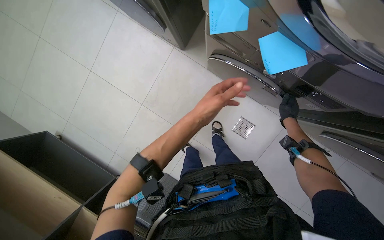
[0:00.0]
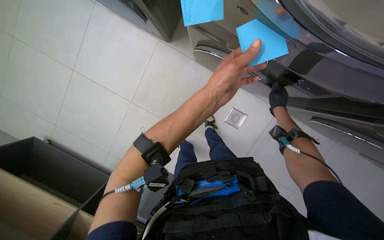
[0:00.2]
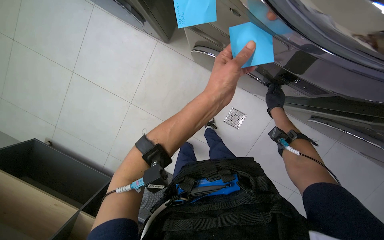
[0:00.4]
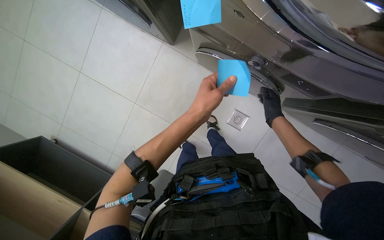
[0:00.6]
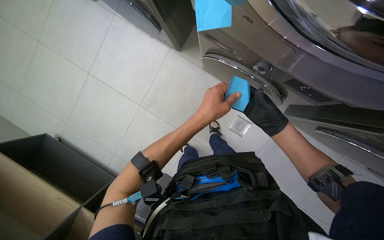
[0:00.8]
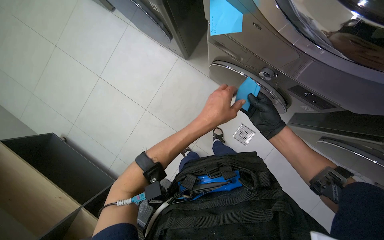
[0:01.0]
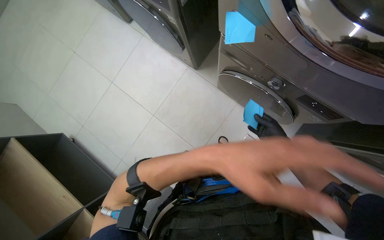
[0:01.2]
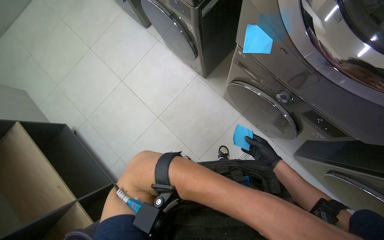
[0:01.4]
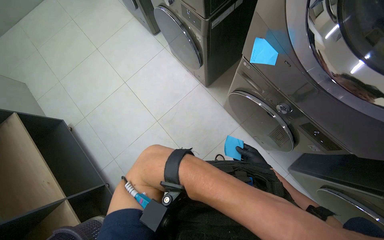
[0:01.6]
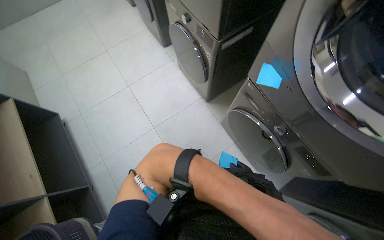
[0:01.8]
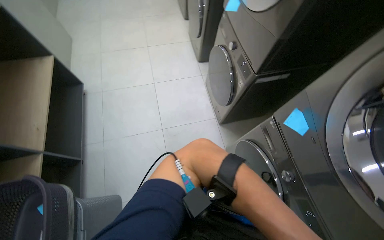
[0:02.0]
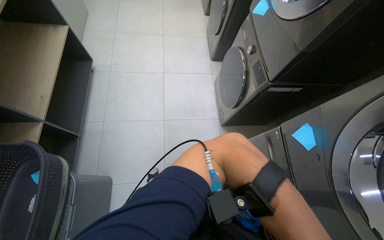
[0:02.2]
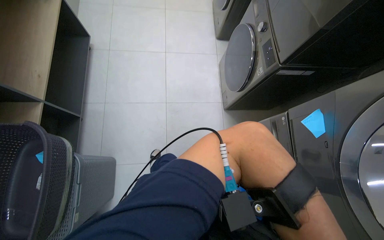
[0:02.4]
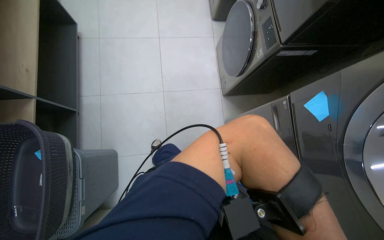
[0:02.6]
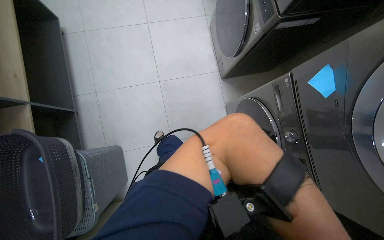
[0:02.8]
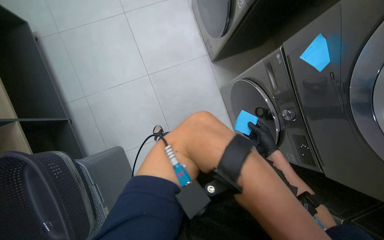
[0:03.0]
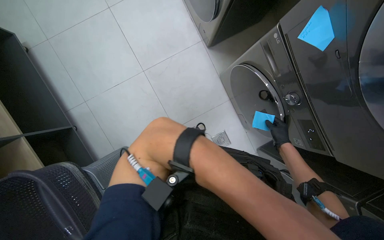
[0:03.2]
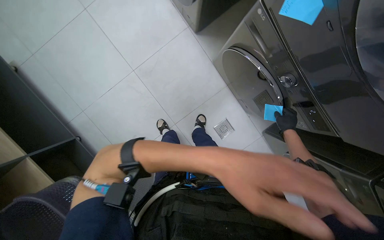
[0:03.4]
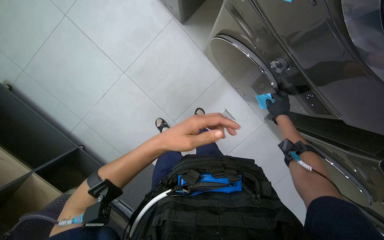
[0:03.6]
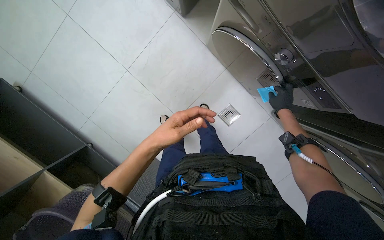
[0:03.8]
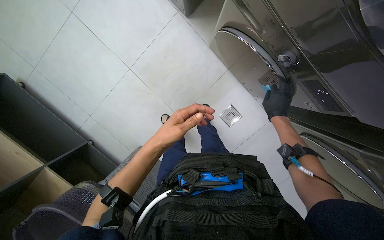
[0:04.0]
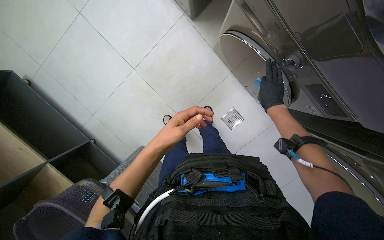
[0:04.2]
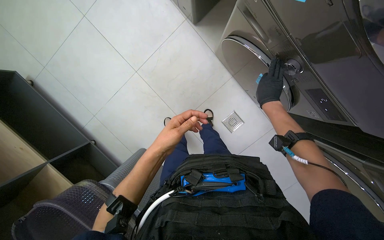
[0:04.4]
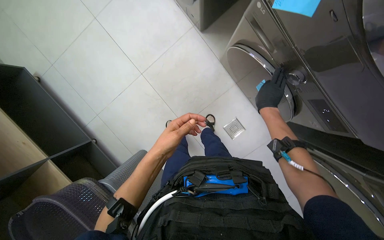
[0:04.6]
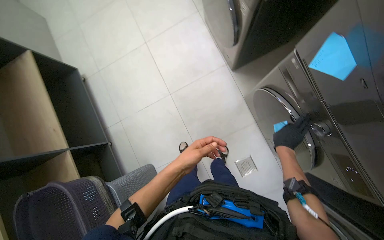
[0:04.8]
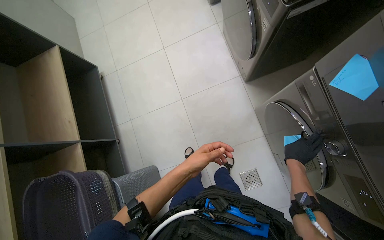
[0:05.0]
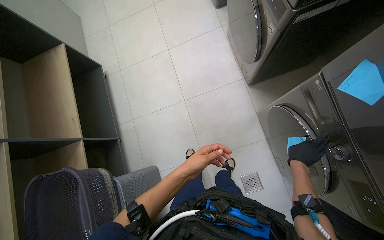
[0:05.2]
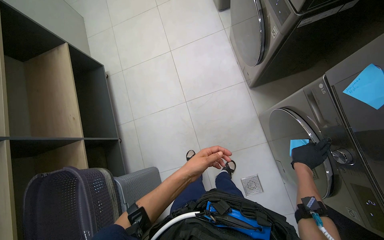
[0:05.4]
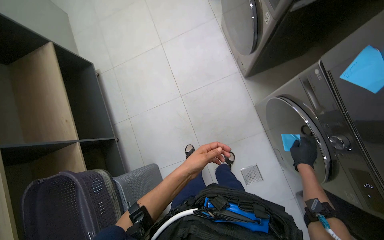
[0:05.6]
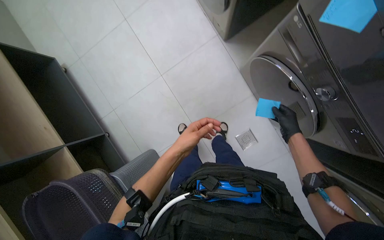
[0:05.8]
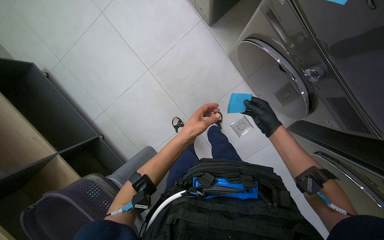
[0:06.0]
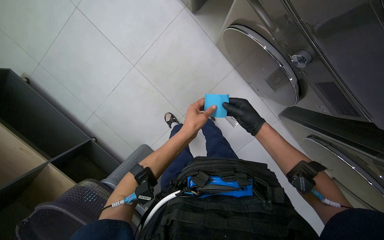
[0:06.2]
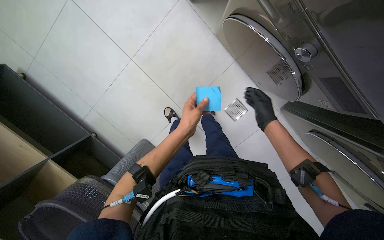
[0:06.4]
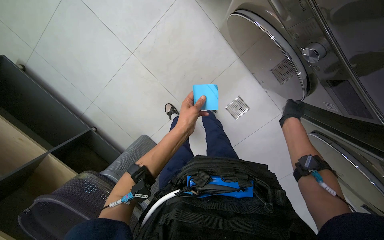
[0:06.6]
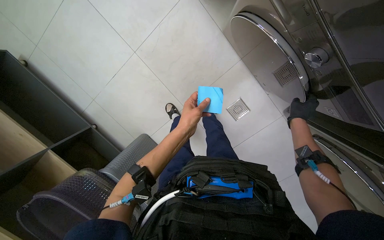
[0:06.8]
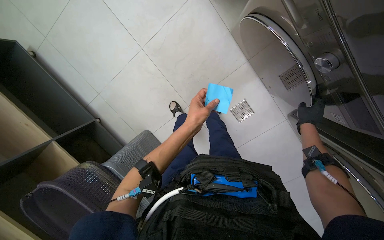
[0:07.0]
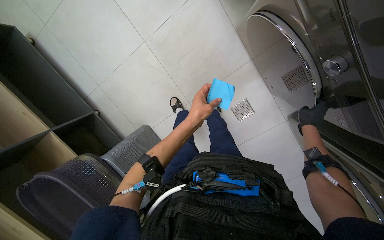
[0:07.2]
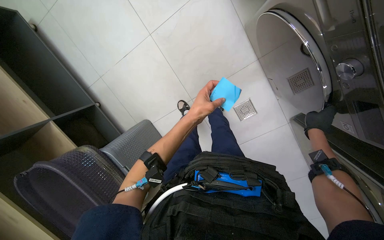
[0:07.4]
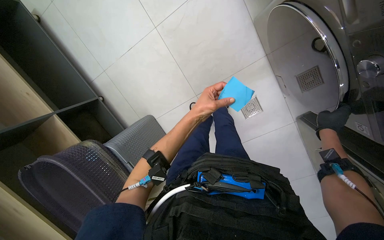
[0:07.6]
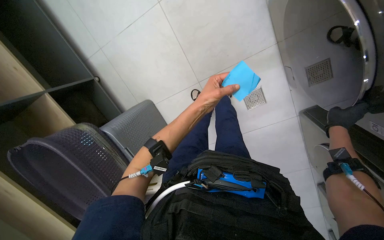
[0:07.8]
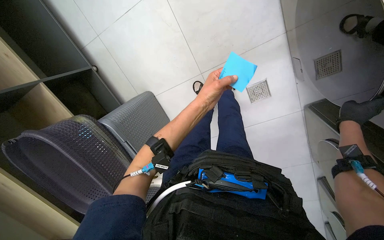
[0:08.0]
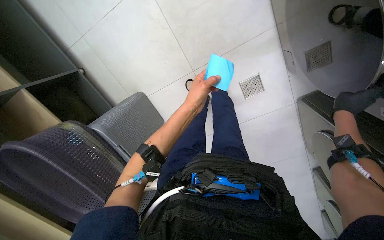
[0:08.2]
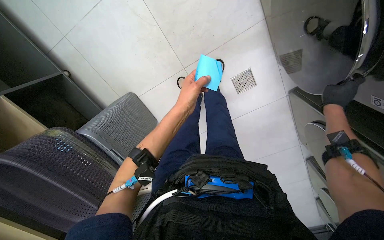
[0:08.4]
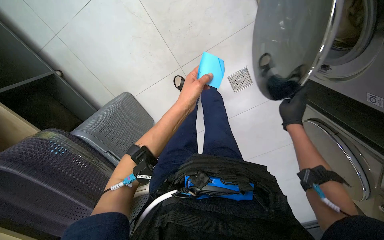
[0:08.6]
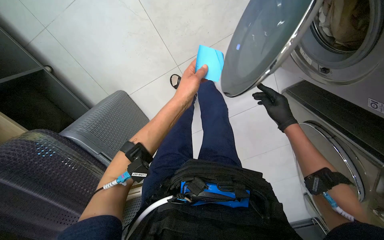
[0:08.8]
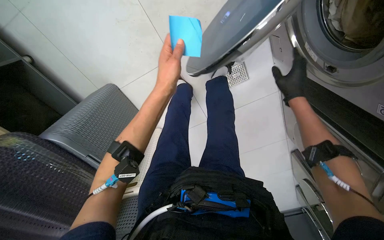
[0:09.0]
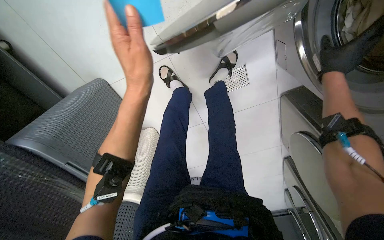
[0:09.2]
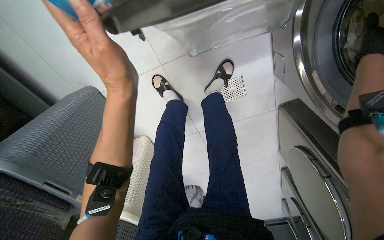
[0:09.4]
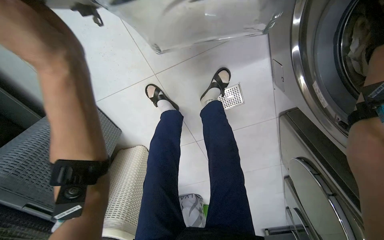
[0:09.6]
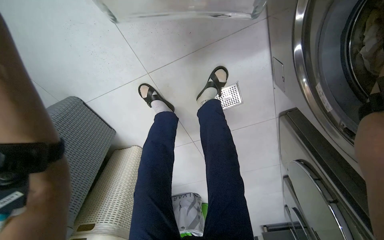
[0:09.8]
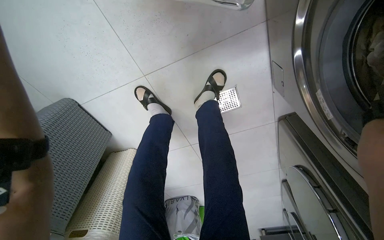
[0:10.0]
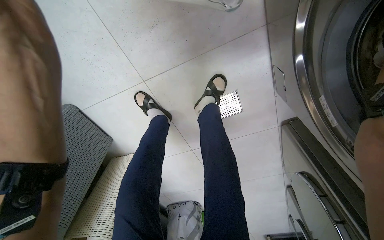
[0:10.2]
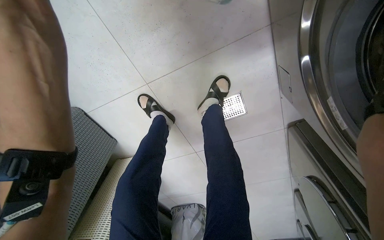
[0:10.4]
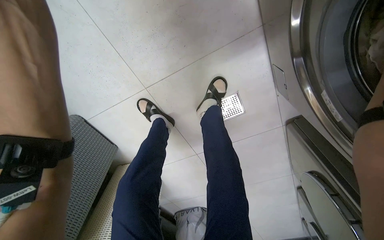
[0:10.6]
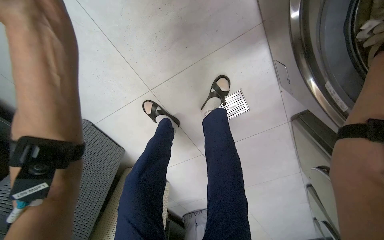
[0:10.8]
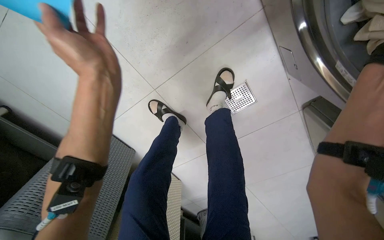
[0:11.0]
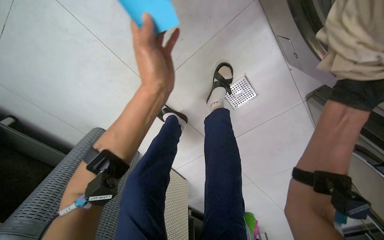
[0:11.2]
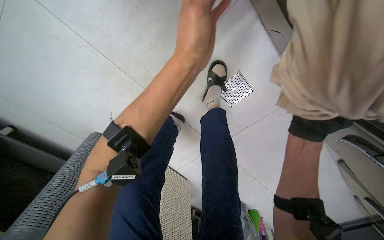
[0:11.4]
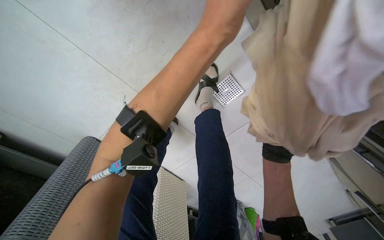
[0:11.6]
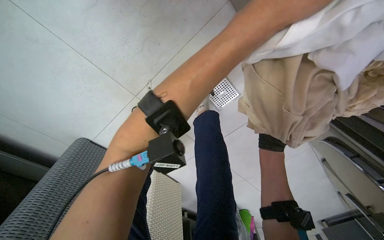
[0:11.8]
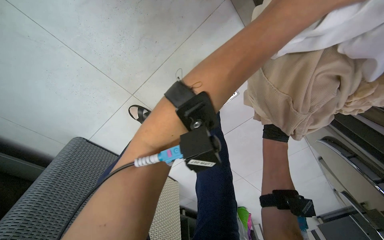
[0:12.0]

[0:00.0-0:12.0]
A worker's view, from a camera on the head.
Job: managing laundry.
The whole recording: Operating laundry machines. The worker places notes on machines, loads and unloads clothes, cleans lint filters, and adjusts machine settings.
0:00.0 to 0:01.6: The wearer looks roughly 15 degrees further upward.
0:03.0 to 0:04.4: The wearer looks approximately 15 degrees further downward.
0:06.0 to 0:07.6: The right hand moves to the right, approximately 15 cm.
0:07.6 to 0:09.0: The wearer looks roughly 15 degrees further downward. The right hand heads to the left, covering approximately 10 cm.

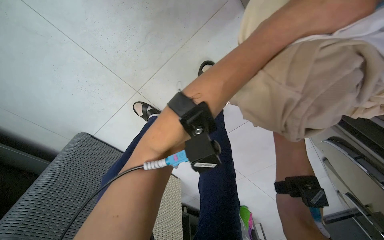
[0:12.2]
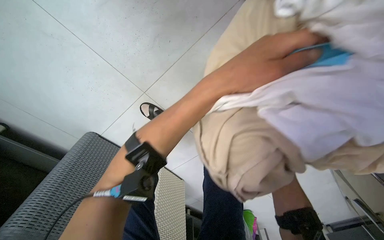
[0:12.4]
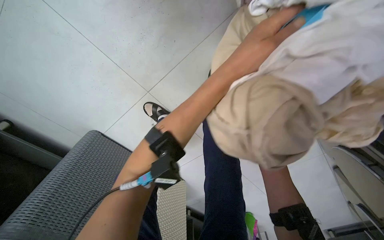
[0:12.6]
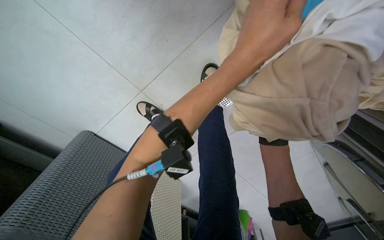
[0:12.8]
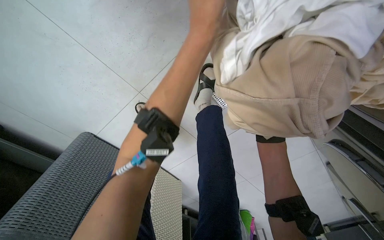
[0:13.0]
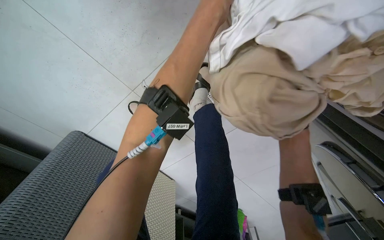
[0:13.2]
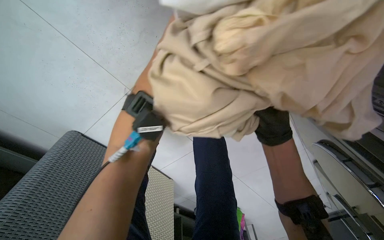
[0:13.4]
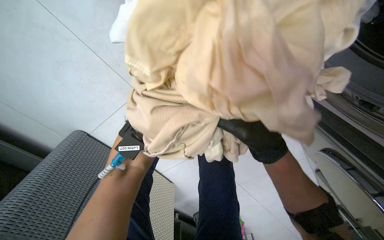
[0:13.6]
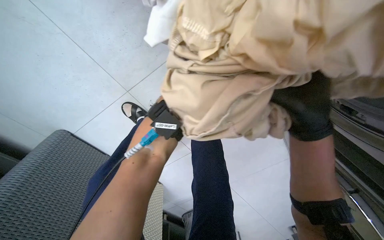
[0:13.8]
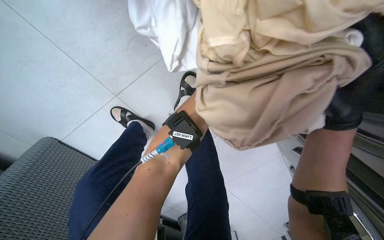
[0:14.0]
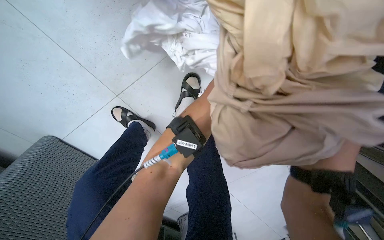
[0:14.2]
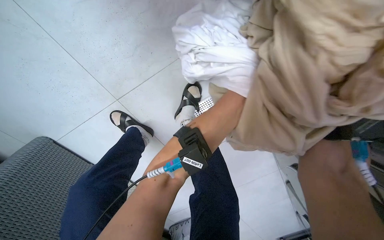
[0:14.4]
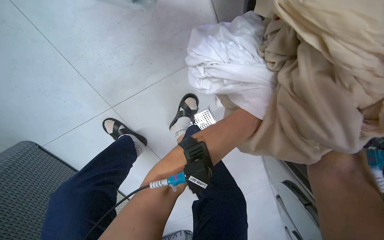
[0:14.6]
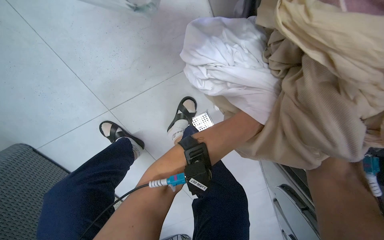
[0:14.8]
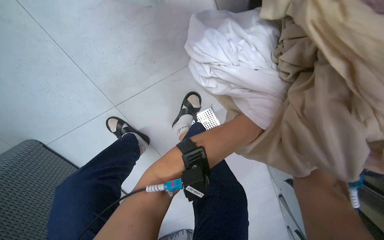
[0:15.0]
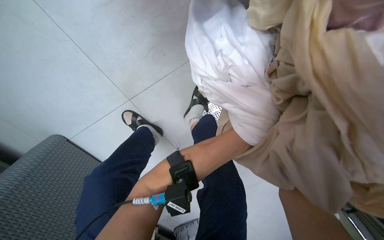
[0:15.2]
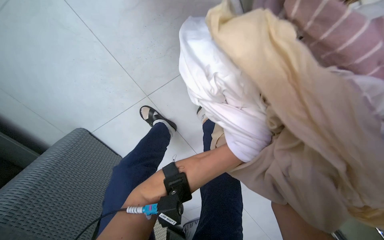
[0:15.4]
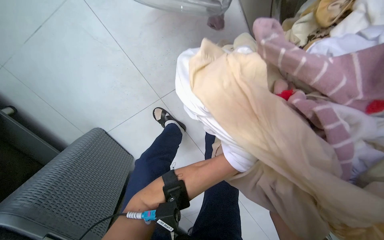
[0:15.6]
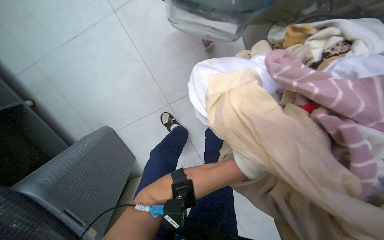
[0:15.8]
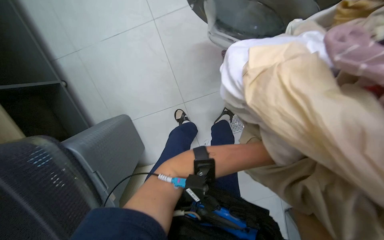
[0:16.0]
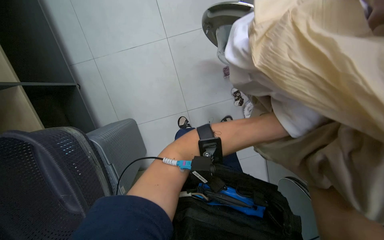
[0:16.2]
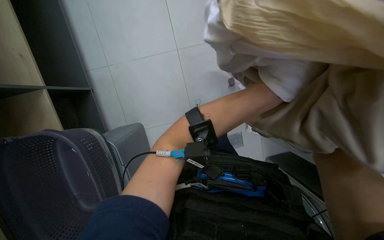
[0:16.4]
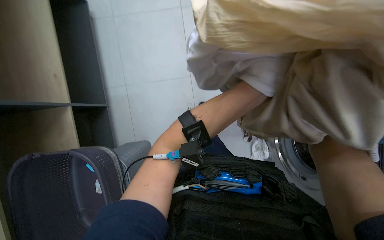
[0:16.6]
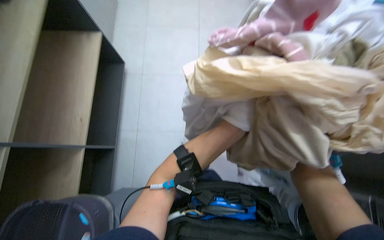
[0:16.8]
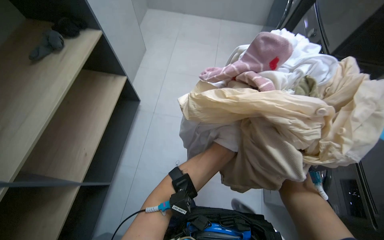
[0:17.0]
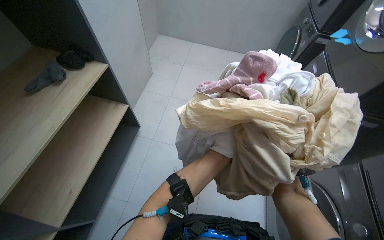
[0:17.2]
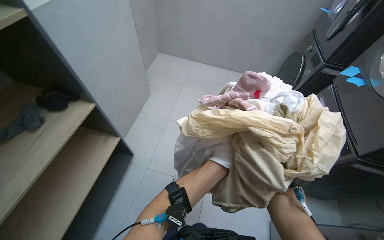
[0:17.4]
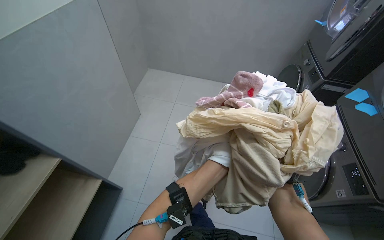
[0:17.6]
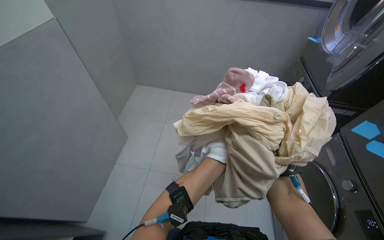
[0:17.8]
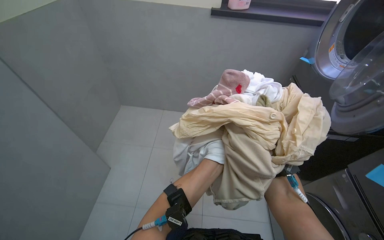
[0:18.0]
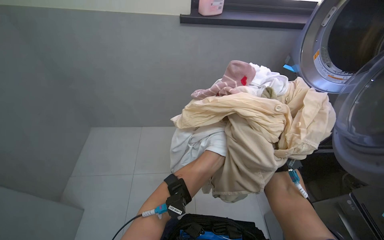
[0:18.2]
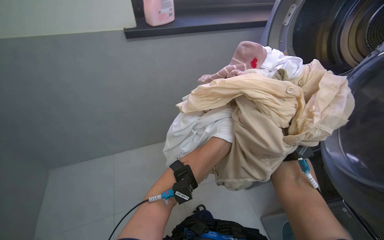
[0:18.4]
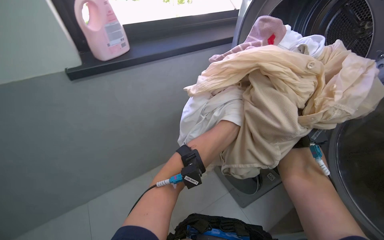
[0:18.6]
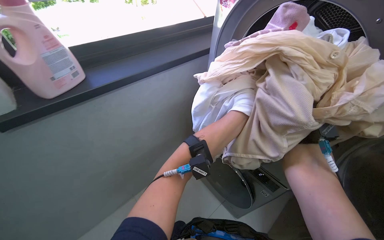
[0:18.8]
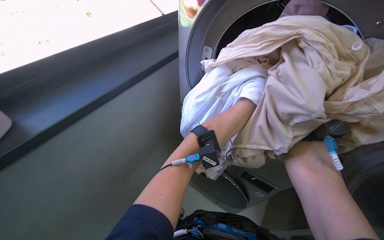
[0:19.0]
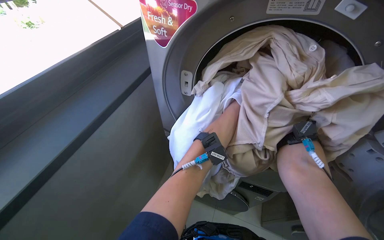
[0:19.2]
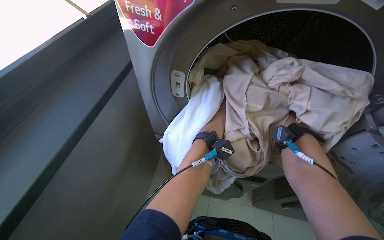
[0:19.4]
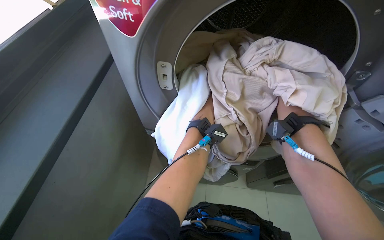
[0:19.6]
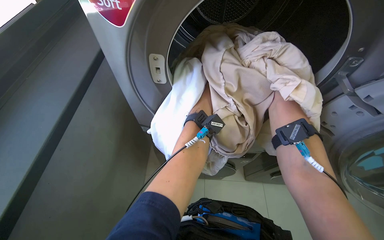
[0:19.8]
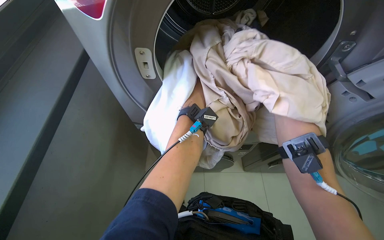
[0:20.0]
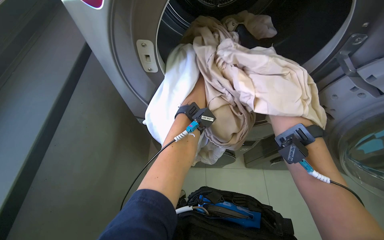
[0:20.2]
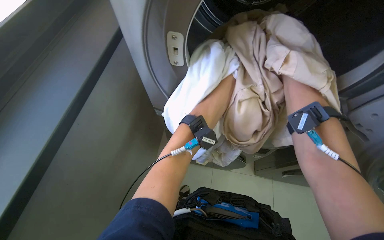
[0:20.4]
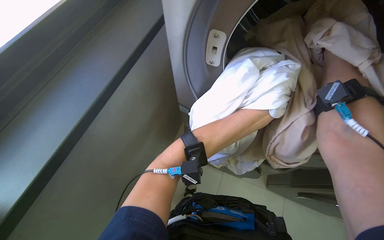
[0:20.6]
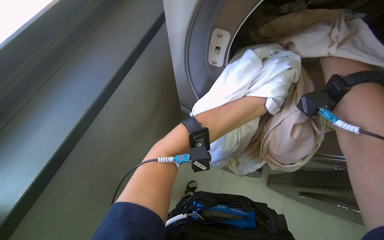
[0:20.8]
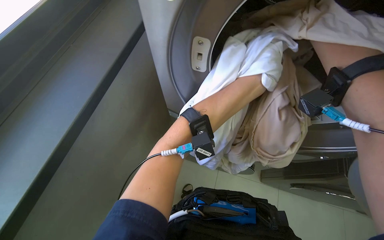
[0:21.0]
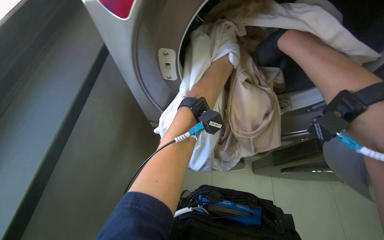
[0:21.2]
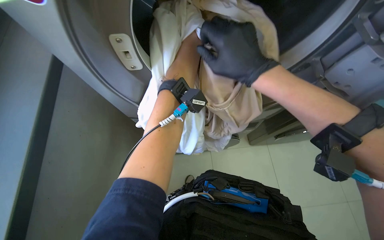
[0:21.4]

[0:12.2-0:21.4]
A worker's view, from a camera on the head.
Job: managing laundry.
The whole recording: Operating laundry machines. The worker places notes on machines, loads and unloads clothes, cleans lint filters, and adjusts machine settings.
0:15.2 to 0:16.8: The view swings approximately 30 degrees to the left.
0:16.8 to 0:18.4: The view tips upward by some 30 degrees.
